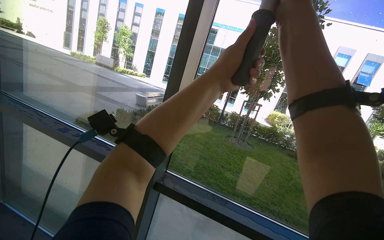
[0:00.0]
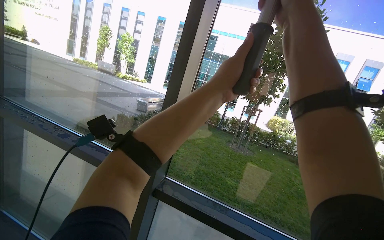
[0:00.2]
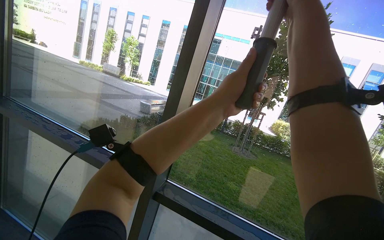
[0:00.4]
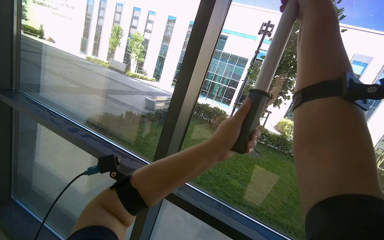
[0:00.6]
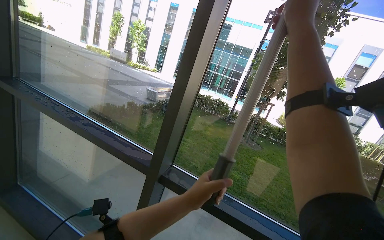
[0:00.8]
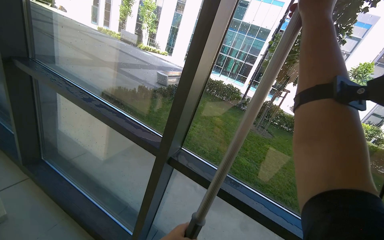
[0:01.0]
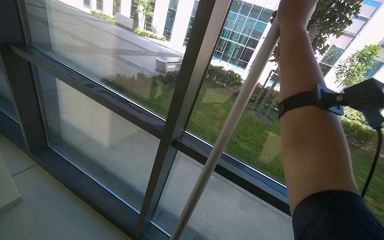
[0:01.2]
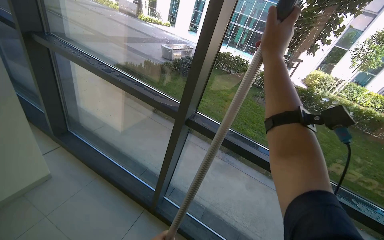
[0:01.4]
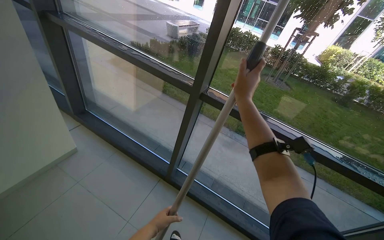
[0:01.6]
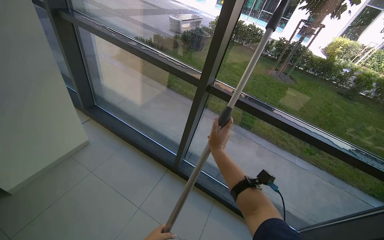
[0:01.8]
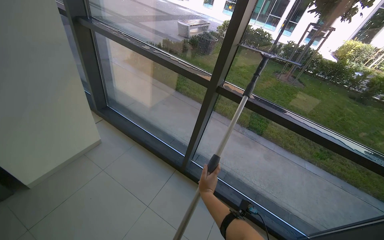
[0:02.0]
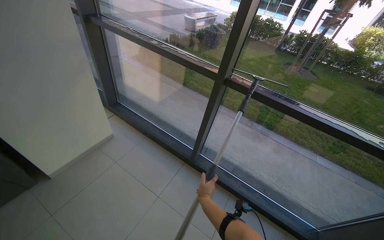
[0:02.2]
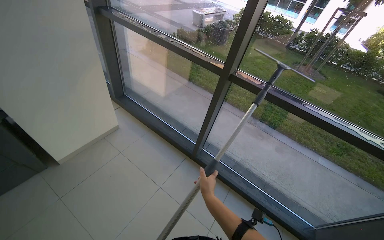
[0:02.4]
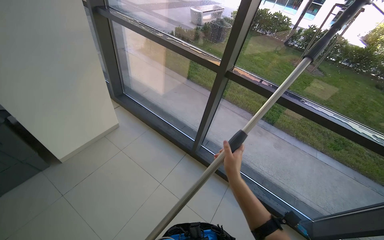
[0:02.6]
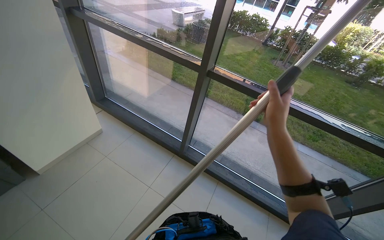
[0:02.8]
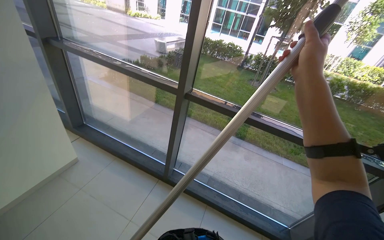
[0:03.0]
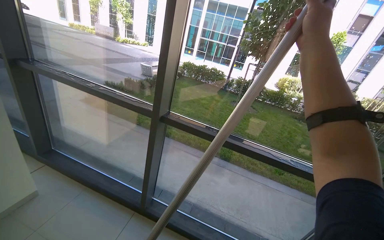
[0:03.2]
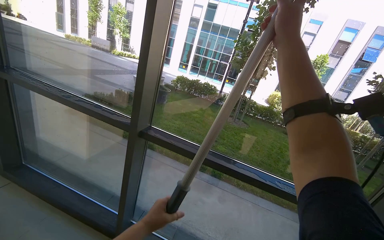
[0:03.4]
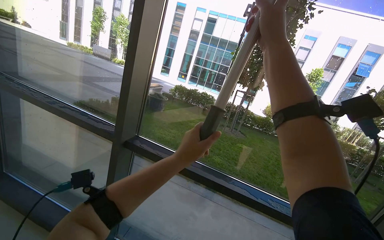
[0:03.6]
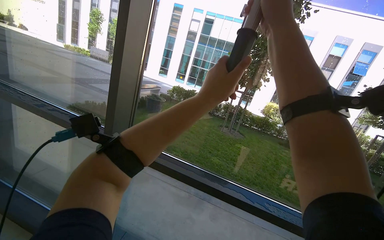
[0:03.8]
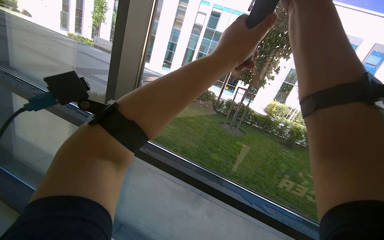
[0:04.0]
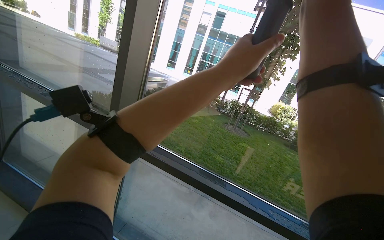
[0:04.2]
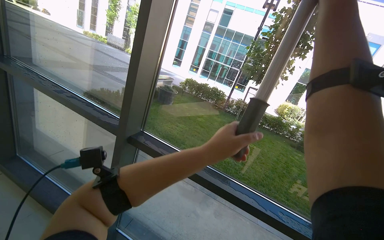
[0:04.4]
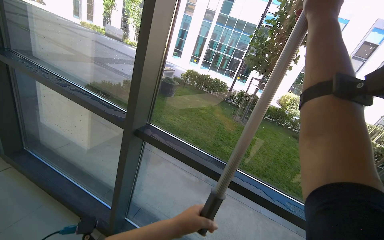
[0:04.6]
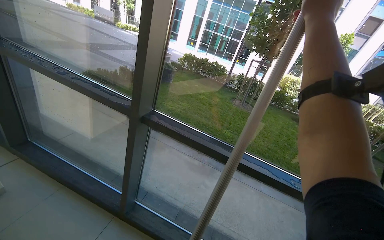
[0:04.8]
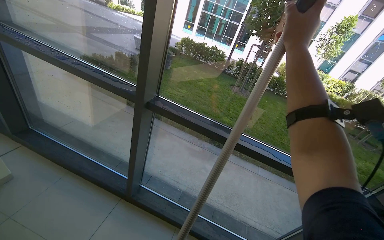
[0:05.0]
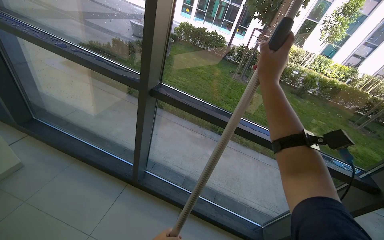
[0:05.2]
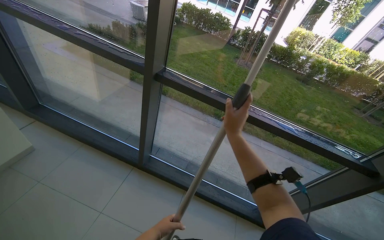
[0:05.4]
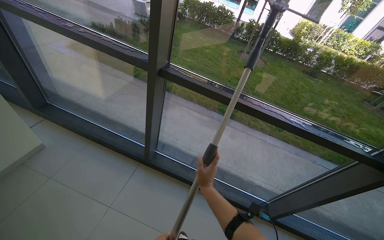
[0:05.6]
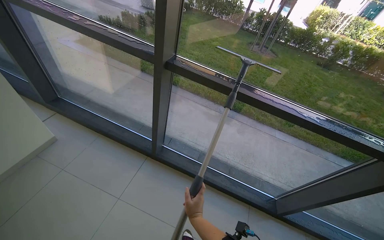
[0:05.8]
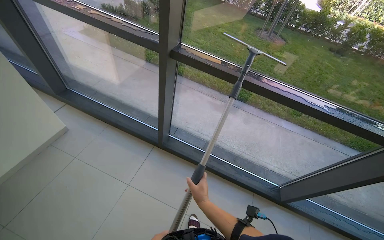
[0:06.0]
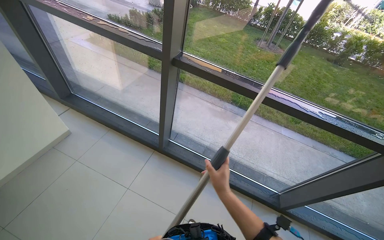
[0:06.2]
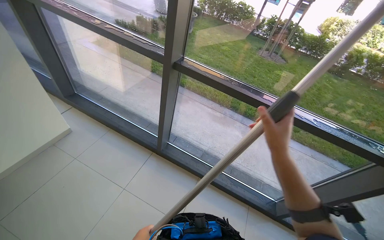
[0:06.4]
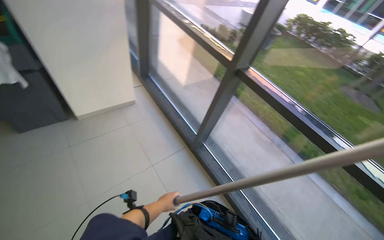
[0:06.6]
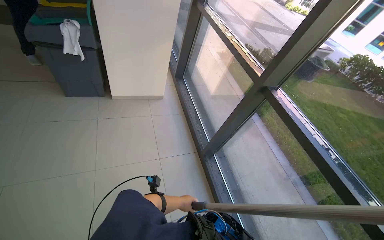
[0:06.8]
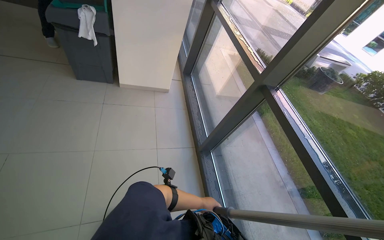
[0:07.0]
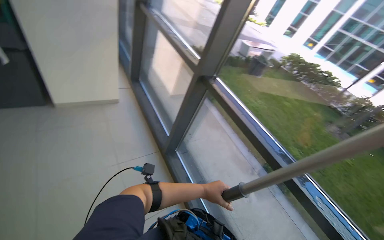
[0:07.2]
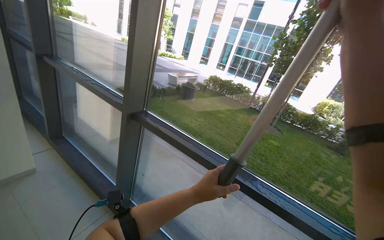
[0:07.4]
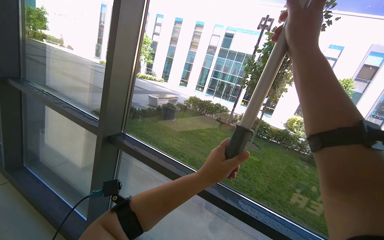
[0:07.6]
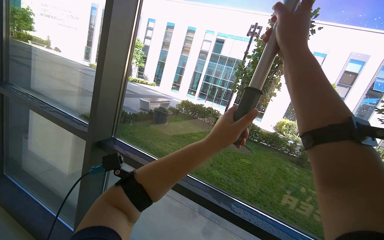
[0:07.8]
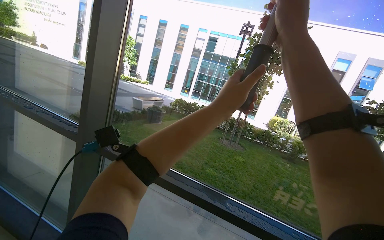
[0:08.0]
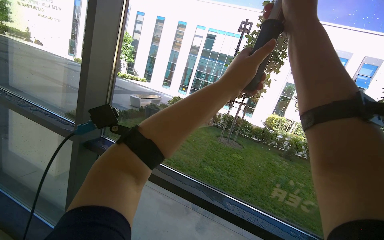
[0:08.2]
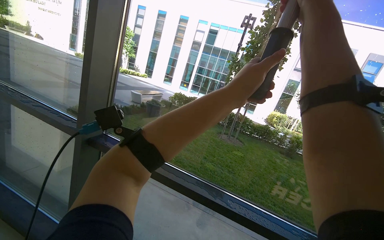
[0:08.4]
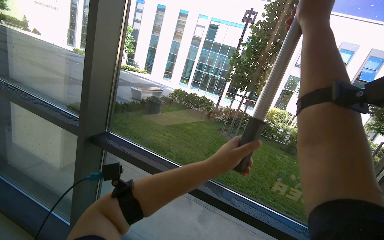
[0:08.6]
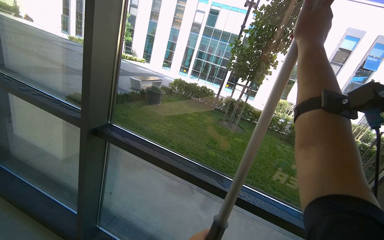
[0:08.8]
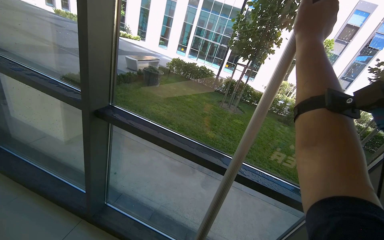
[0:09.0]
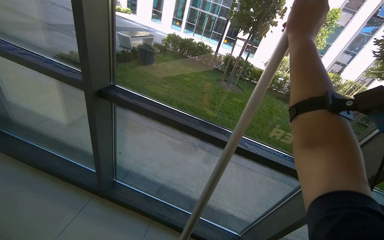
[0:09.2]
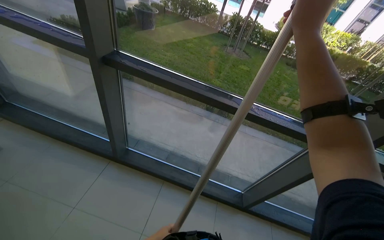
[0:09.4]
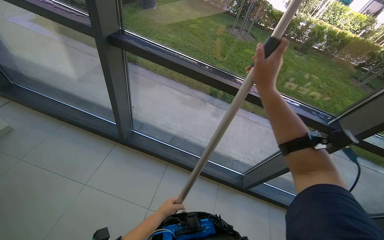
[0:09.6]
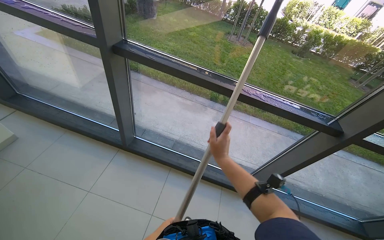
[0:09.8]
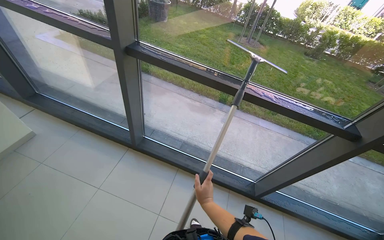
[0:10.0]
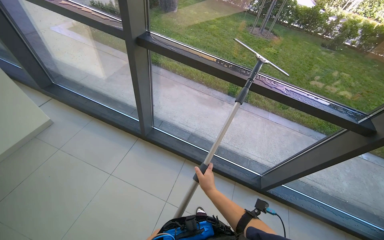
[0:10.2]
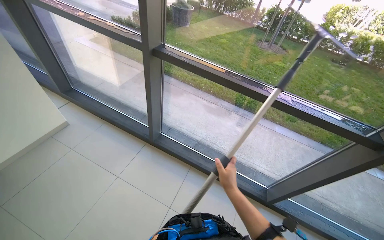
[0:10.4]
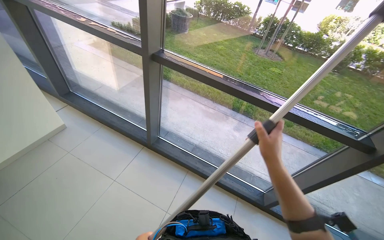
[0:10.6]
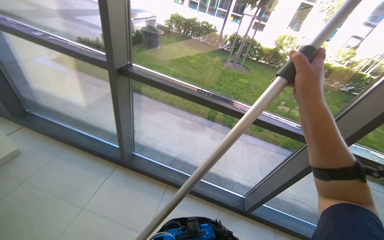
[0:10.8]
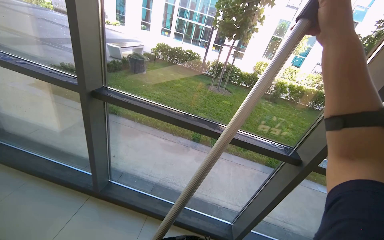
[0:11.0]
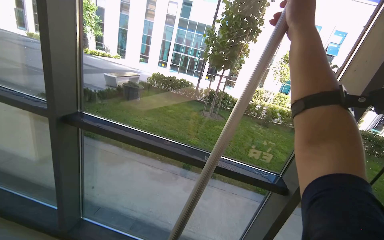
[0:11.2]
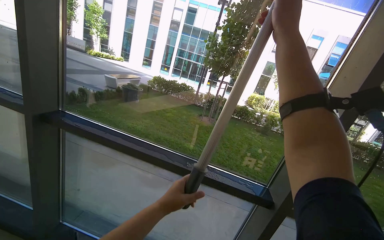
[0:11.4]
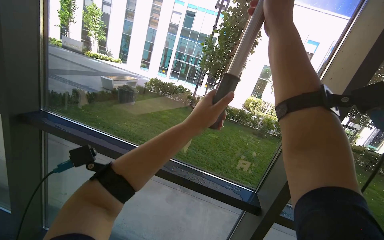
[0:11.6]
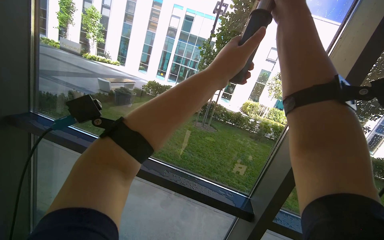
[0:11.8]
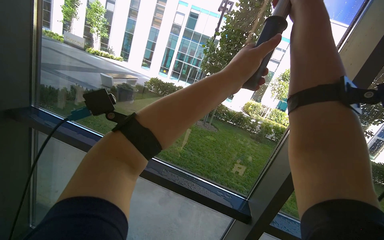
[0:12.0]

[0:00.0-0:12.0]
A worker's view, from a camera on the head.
Job: cleaning windows.
The whole recording: Cleaning building windows. The worker cleans the building windows using a long pole with a squeegee.
0:00.0 to 0:01.6: The view tilts some 25 degrees downward. The right hand moves down the picture, approximately 35 cm.
0:01.6 to 0:03.0: The right hand goes some 30 cm nearer to the camera and to the right, and goes down the picture and returns, approximately 50 cm each way.
0:03.0 to 0:04.4: The camera pitches upward, by roughly 15 degrees. The right hand moves up the picture, some 20 cm.
0:04.4 to 0:06.0: The view tips downward by some 30 degrees. The right hand is displaced down the picture and to the left by about 80 cm.
0:06.0 to 0:07.6: The head travels about 40 cm. The wearer looks approximately 30 degrees further upward.
0:07.6 to 0:09.0: The view tilts about 15 degrees downward.
0:09.0 to 0:10.4: The view tilts roughly 20 degrees downward. The right hand is displaced down the picture and to the left by some 70 cm.
0:10.4 to 0:12.0: The wearer moves some 50 cm. The camera is aimed approximately 15 degrees further to the right. The view tilts some 30 degrees upward.

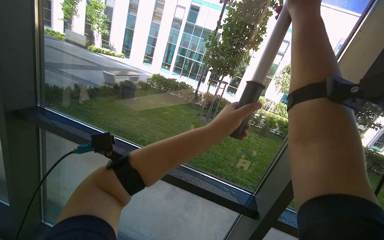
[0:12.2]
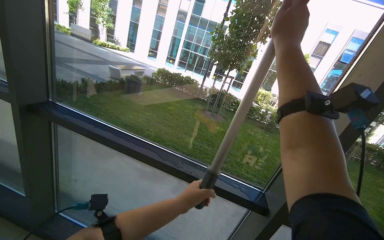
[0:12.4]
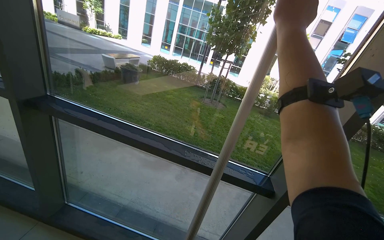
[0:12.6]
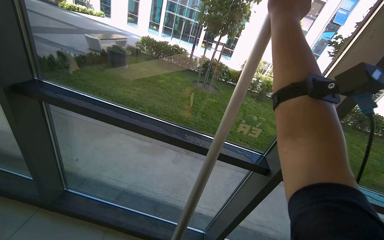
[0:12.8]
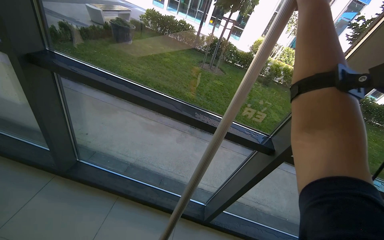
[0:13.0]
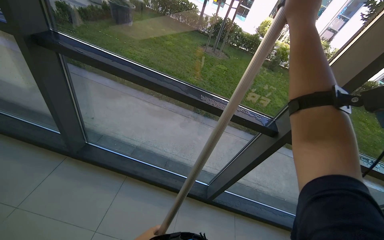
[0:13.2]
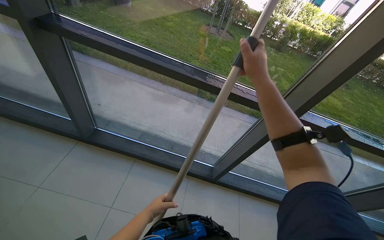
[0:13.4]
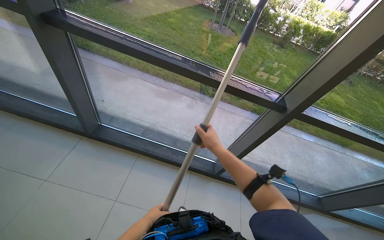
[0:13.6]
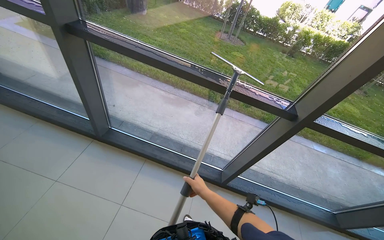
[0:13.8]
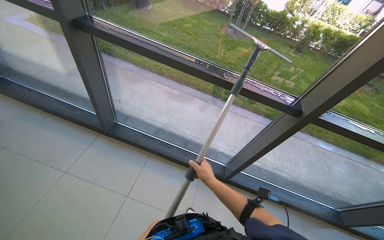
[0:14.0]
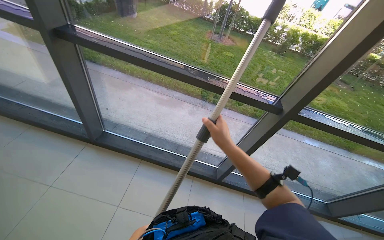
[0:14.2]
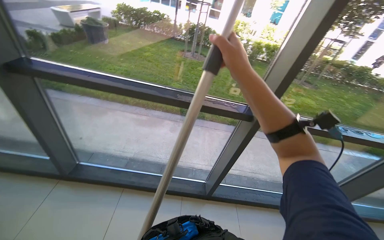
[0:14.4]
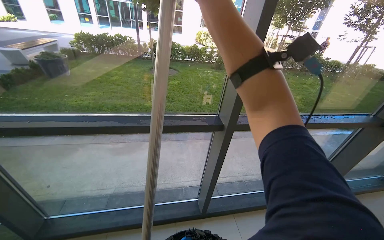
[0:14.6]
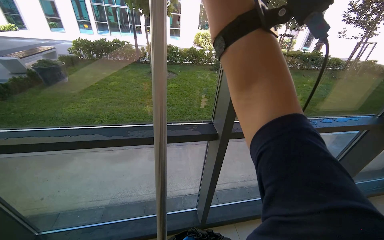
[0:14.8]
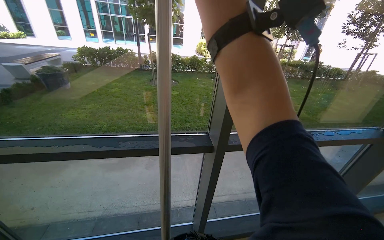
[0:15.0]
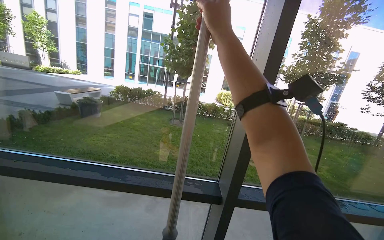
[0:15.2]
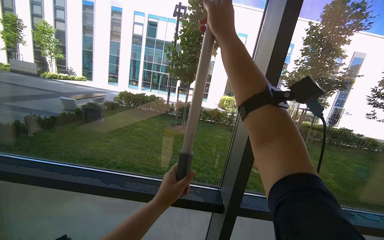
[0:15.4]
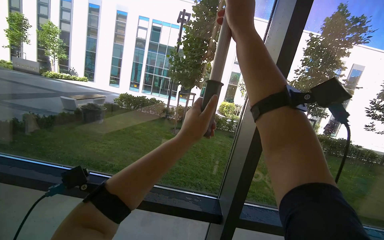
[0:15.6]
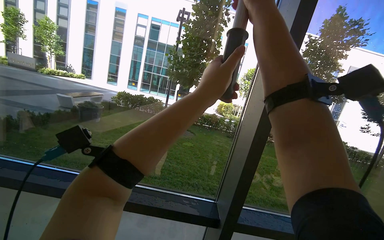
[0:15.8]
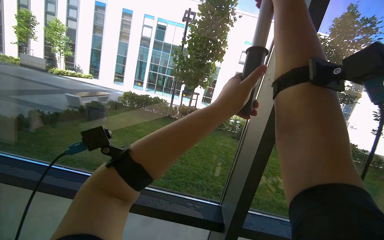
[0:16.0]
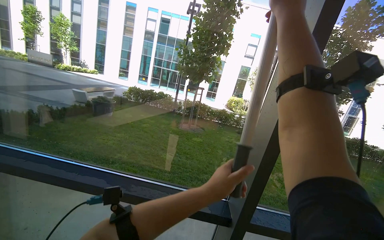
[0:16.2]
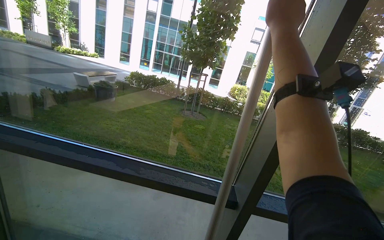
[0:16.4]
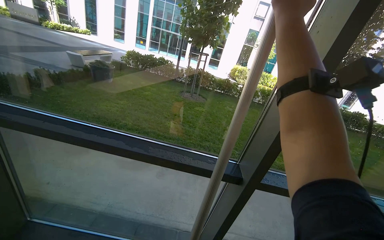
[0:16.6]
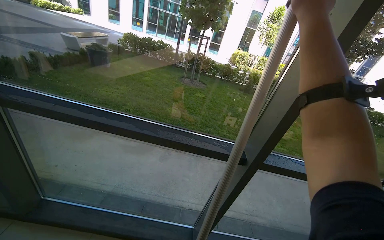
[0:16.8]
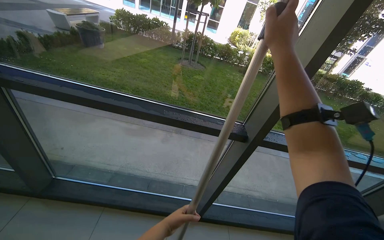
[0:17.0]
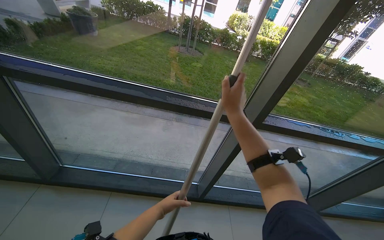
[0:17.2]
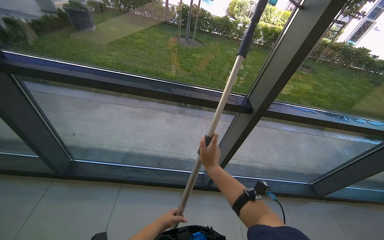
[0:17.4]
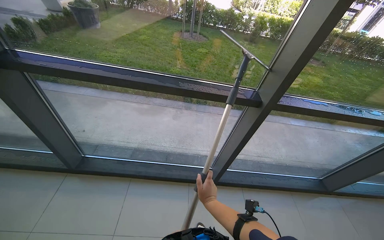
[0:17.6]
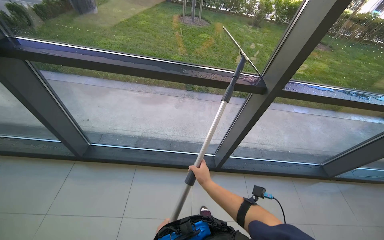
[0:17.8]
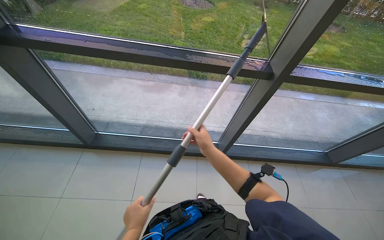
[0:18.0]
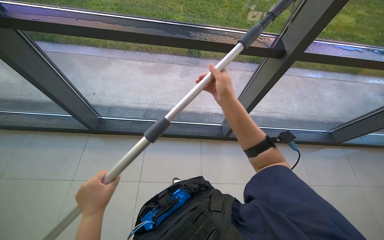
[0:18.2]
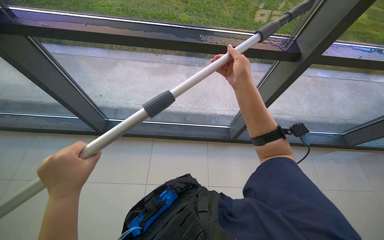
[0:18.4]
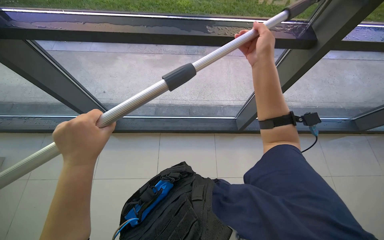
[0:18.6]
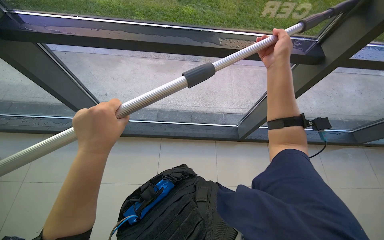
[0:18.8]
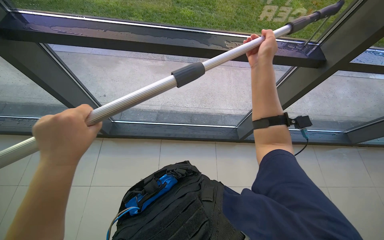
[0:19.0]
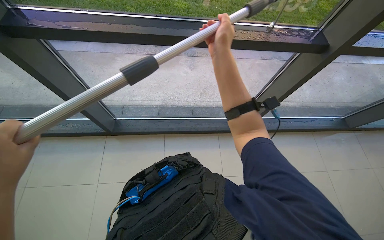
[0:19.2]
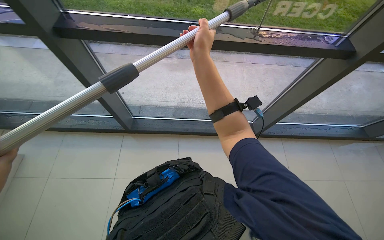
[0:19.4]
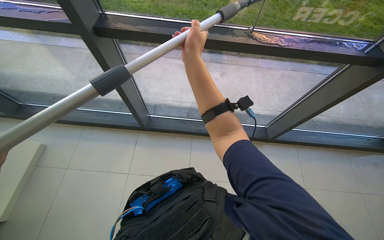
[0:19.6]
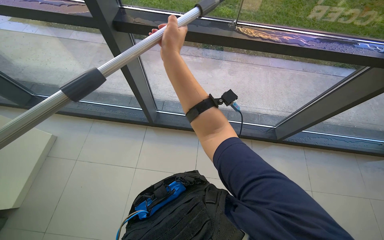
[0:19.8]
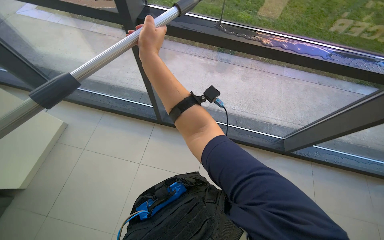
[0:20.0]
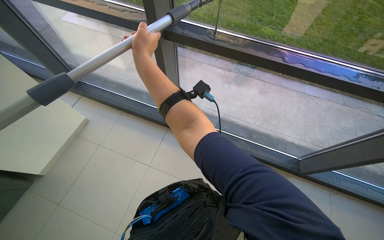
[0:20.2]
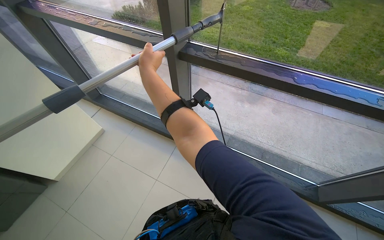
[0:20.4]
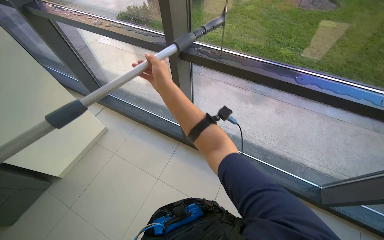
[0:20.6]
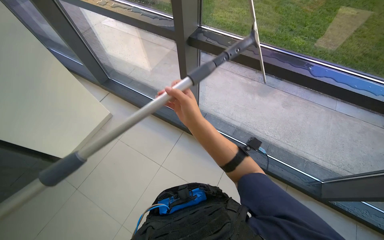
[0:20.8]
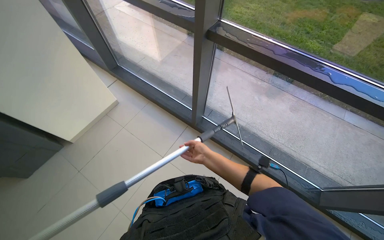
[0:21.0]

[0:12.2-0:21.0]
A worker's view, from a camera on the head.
Job: cleaning windows.
The whole recording: Cleaning building windows. The worker cleans the building windows using a long pole with a squeegee.
0:12.2 to 0:13.6: The view tilts about 30 degrees downward. The right hand travels down the picture and to the left by approximately 70 cm.
0:13.6 to 0:15.2: The view tilts some 35 degrees upward.
0:16.6 to 0:18.0: The camera pitches downward, by approximately 30 degrees. The right hand is displaced down the picture and to the left by roughly 70 cm.
0:18.0 to 0:19.6: The view tips downward by approximately 15 degrees. The right hand shifts some 30 cm up the picture and to the left.
0:19.6 to 0:21.0: The wearer's head swings about 30 degrees to the left. The right hand moves down the picture and farther from the camera, roughly 30 cm.
